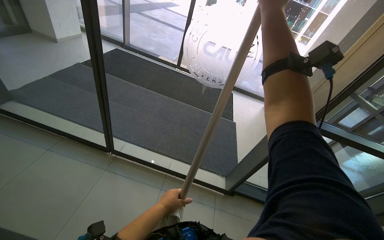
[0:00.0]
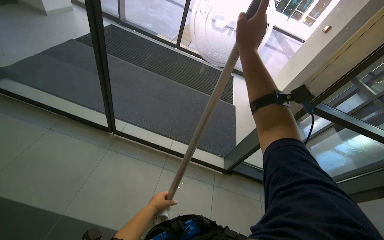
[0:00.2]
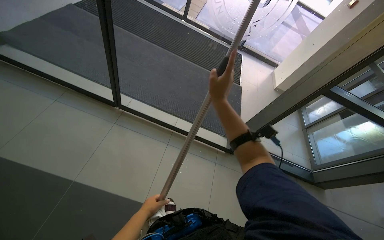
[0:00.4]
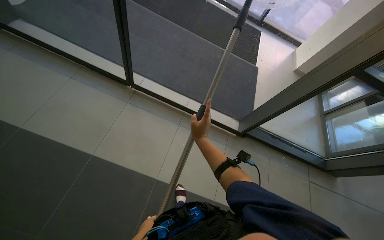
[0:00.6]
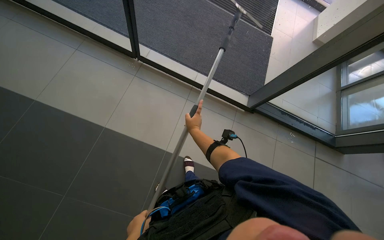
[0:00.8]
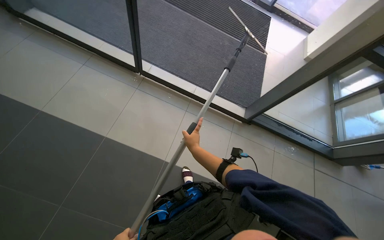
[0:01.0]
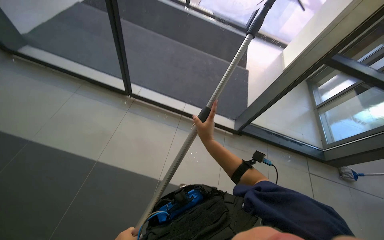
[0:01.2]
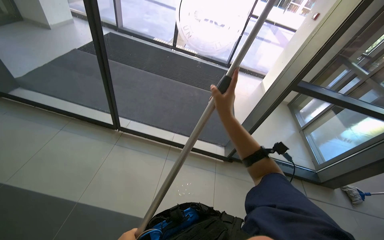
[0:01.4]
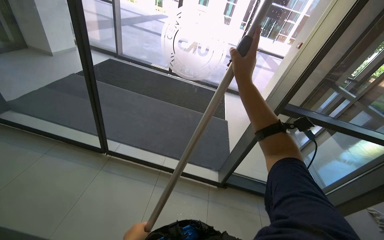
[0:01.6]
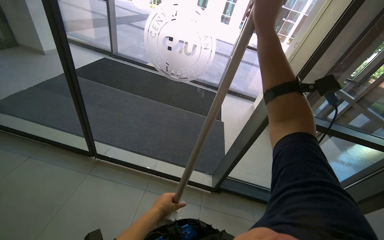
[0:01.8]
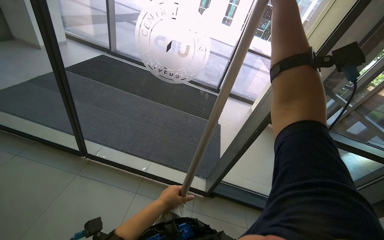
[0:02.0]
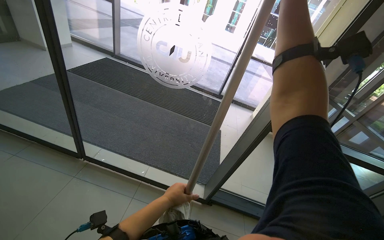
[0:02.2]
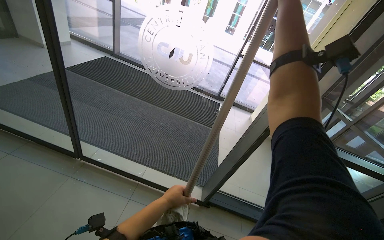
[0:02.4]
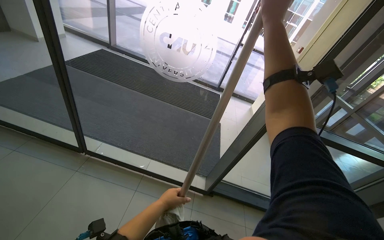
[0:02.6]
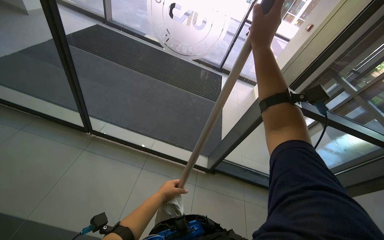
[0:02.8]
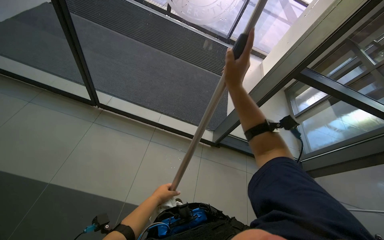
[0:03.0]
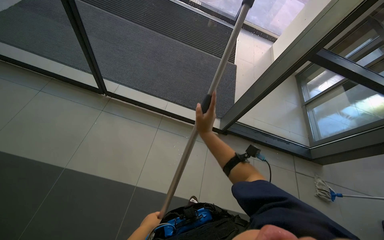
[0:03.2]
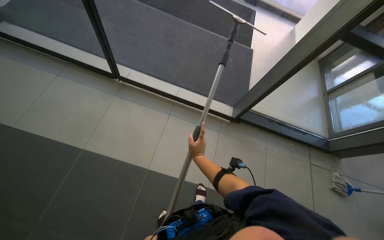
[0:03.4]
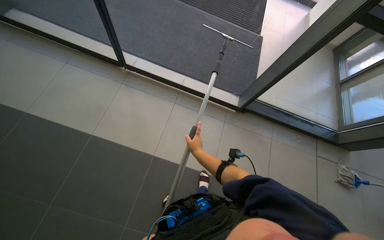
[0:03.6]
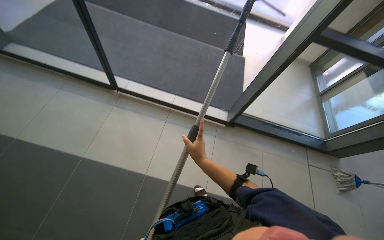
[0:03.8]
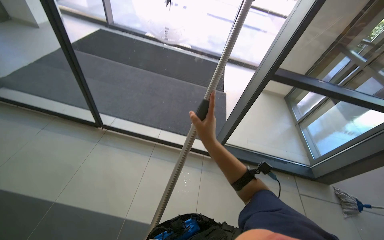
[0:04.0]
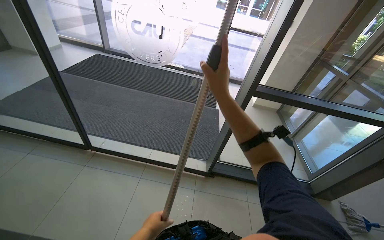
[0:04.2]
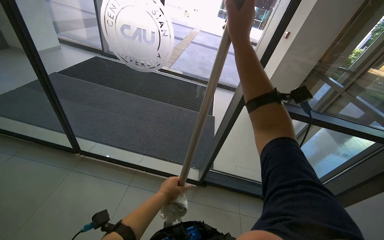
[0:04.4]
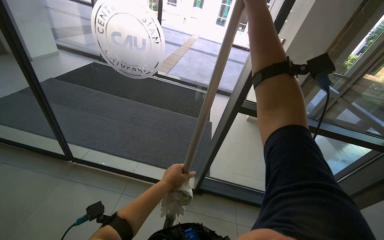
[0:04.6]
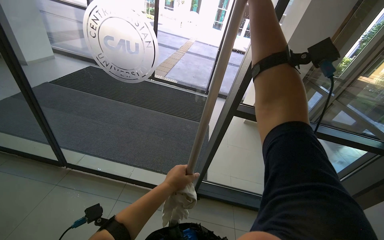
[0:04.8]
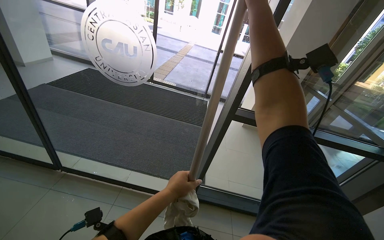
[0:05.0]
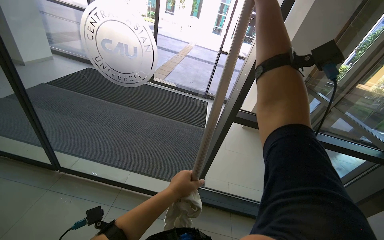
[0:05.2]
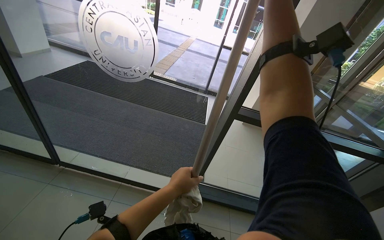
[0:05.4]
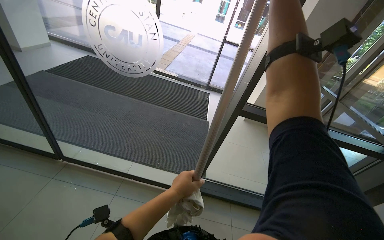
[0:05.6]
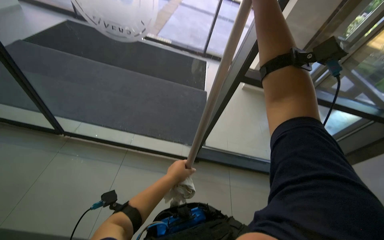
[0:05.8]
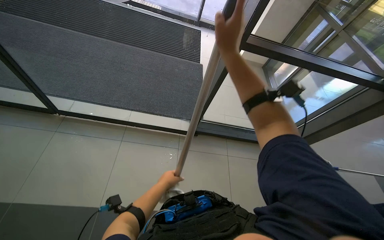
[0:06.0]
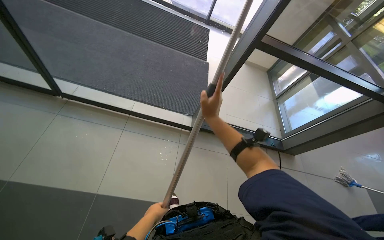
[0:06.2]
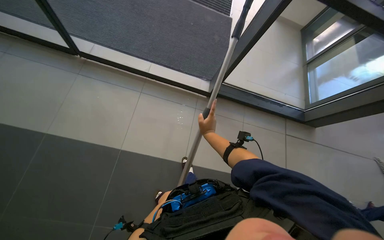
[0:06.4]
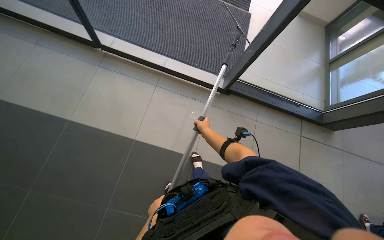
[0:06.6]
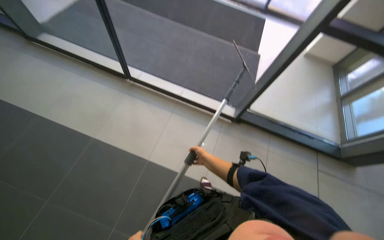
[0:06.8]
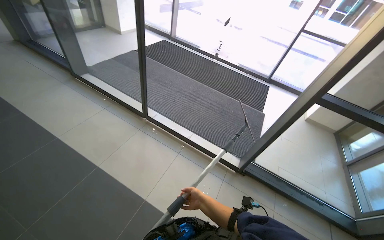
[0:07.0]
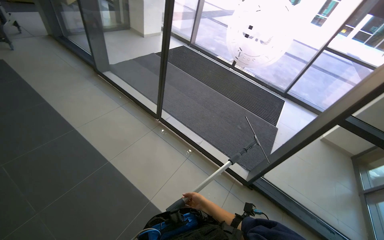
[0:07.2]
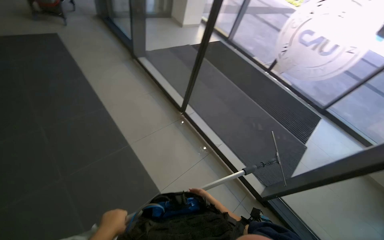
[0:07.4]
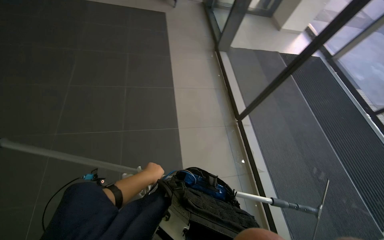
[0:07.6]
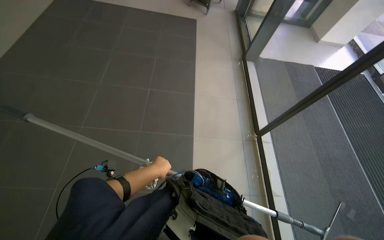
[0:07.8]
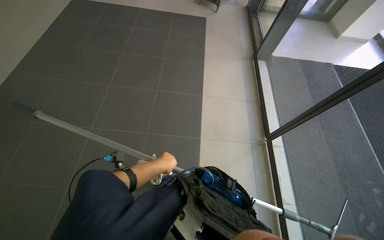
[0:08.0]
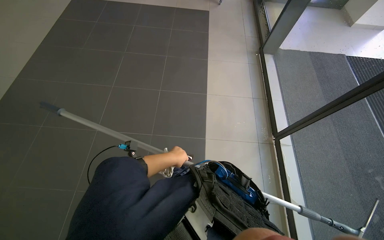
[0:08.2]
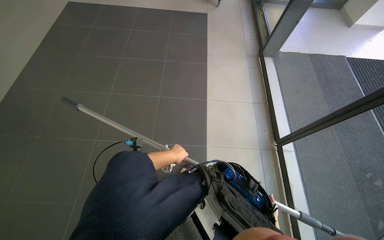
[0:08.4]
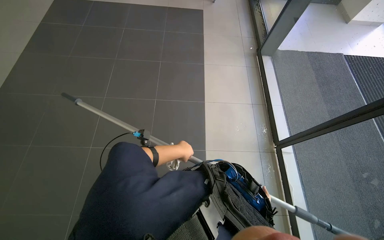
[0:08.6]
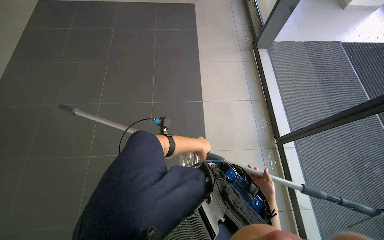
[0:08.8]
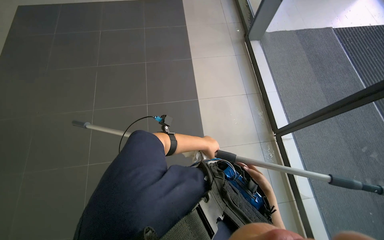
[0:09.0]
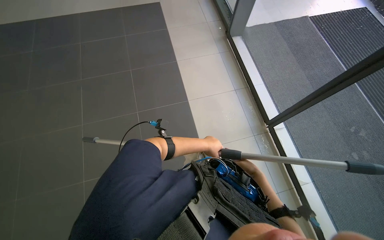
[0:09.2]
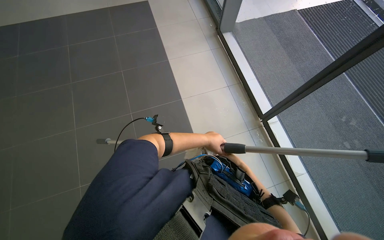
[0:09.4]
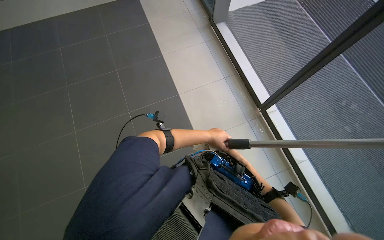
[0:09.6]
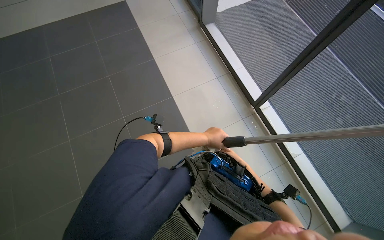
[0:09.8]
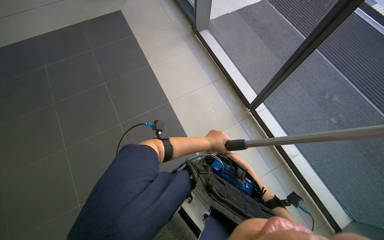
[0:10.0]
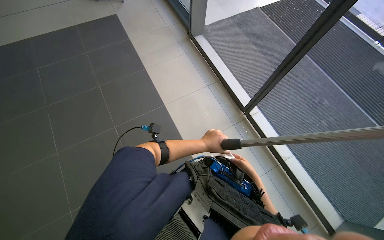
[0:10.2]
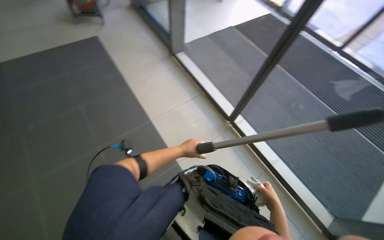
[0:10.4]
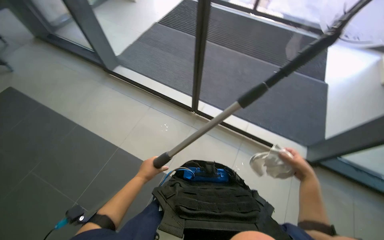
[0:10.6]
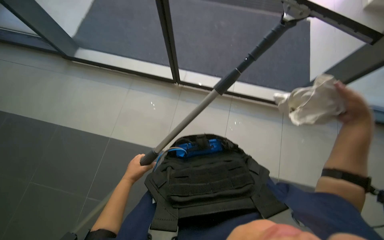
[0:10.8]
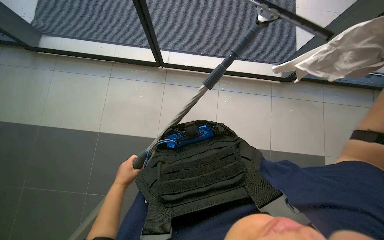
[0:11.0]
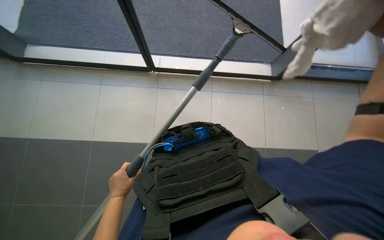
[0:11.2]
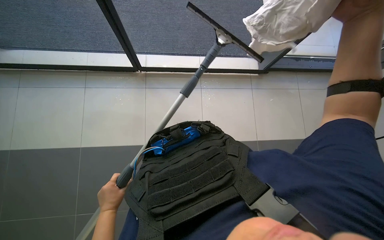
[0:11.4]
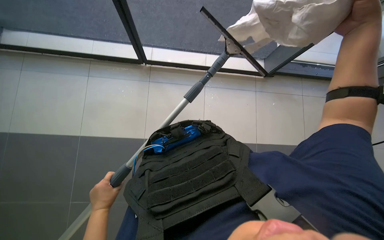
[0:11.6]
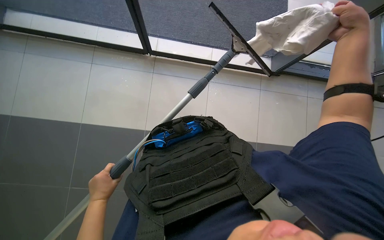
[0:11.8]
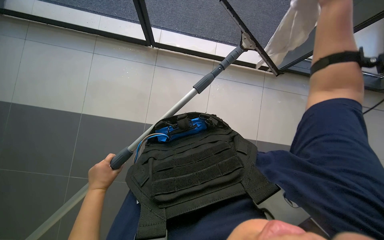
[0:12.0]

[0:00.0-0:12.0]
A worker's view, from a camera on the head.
Job: cleaning windows.
The whole recording: Cleaning glass panels. The worker cleans the glass panels with a long pole tool and then wipes them with a cloth.
0:01.6 to 0:03.0: The wearer looks some 20 degrees further downward. The right hand moves about 25 cm up the picture and comes back.
0:03.0 to 0:04.4: The view tips upward by roughly 20 degrees.
0:04.4 to 0:06.0: The wearer looks roughly 15 degrees further downward.
0:06.0 to 0:07.6: The head rotates about 75 degrees to the left.
0:09.0 to 0:10.4: The head rotates some 30 degrees to the right.
0:10.4 to 0:12.0: The head rotates about 50 degrees to the right. The camera pitches downward, by some 25 degrees.

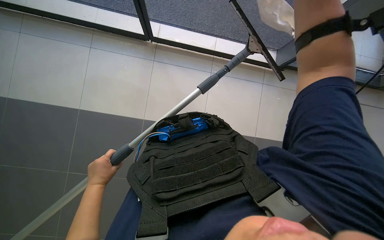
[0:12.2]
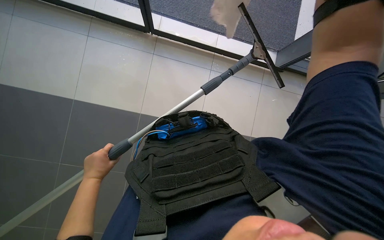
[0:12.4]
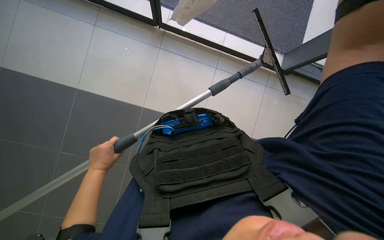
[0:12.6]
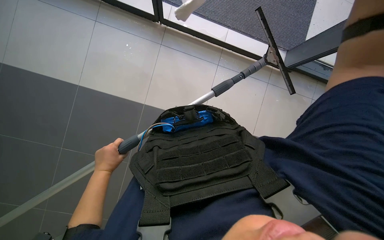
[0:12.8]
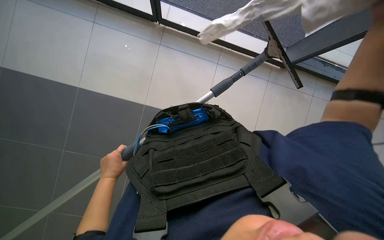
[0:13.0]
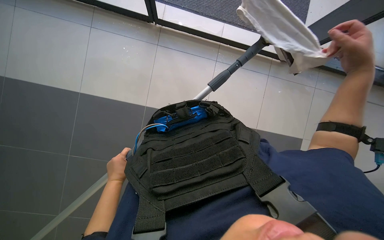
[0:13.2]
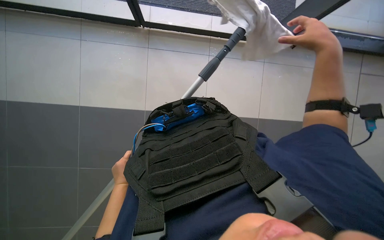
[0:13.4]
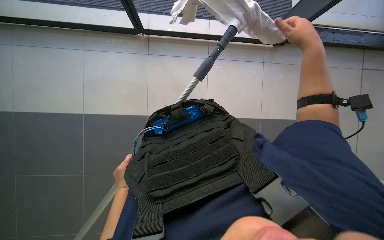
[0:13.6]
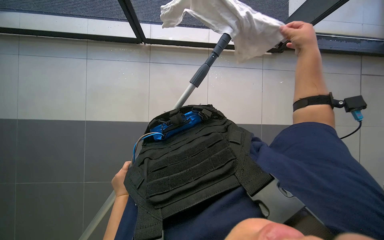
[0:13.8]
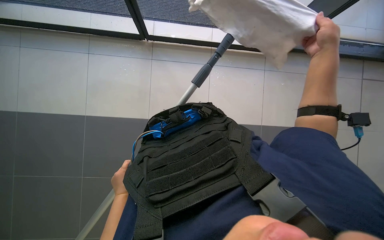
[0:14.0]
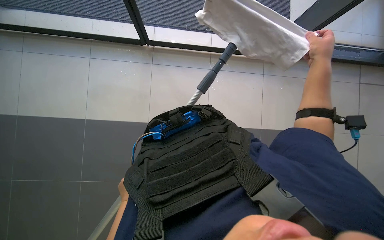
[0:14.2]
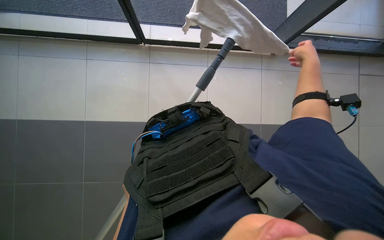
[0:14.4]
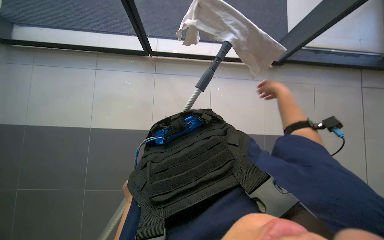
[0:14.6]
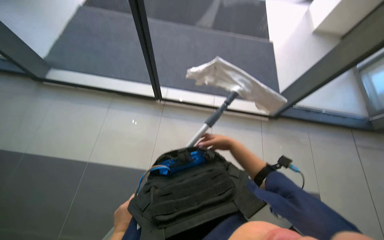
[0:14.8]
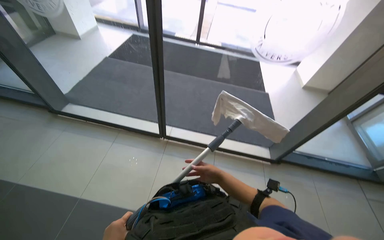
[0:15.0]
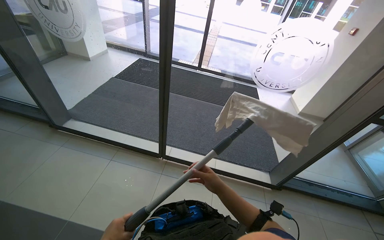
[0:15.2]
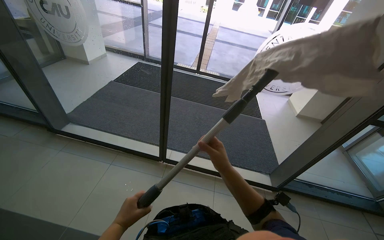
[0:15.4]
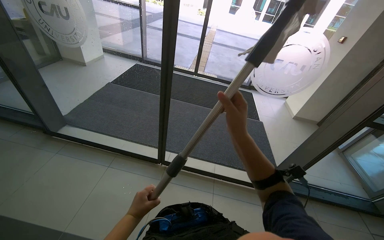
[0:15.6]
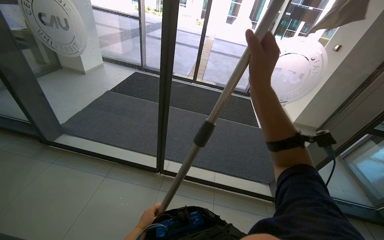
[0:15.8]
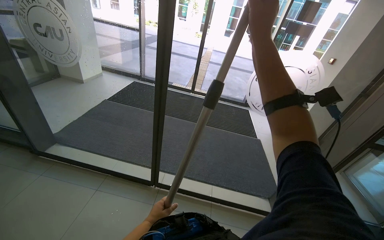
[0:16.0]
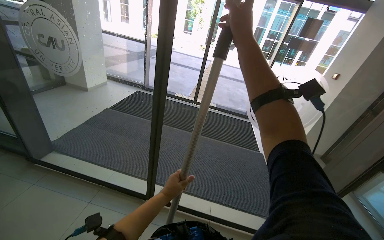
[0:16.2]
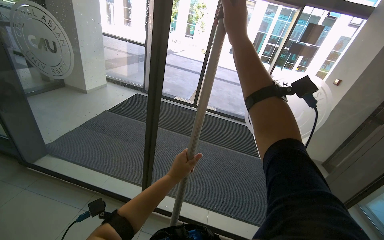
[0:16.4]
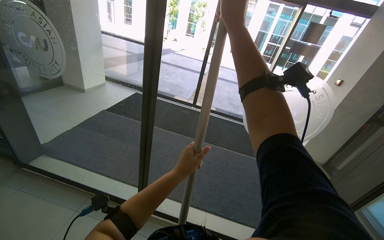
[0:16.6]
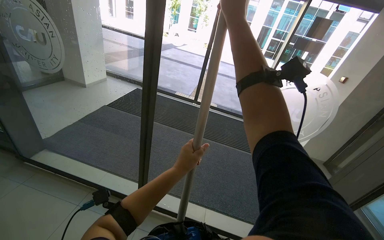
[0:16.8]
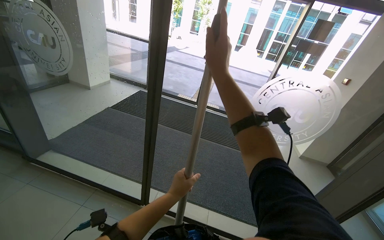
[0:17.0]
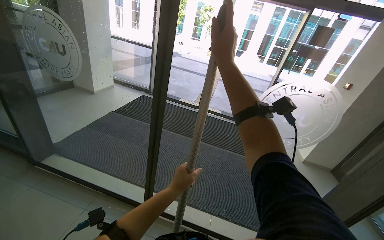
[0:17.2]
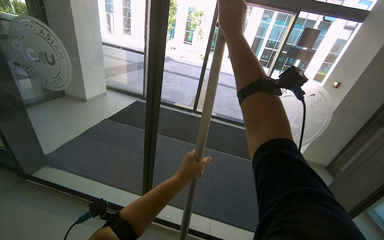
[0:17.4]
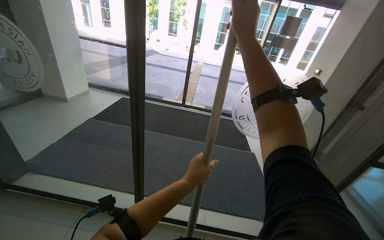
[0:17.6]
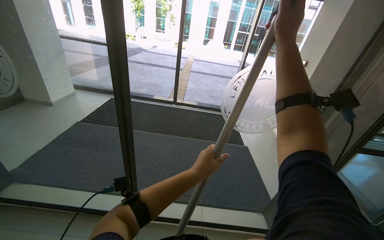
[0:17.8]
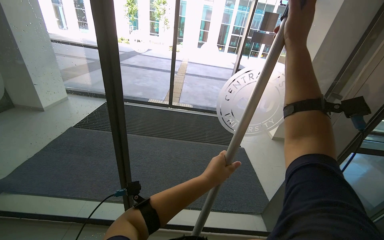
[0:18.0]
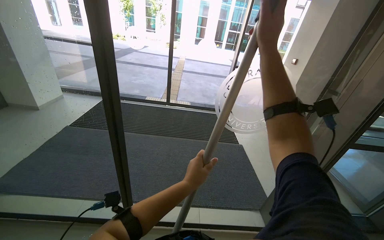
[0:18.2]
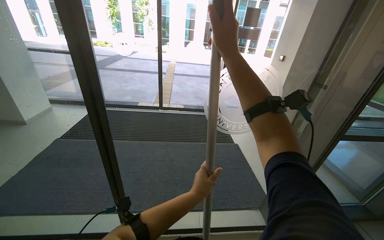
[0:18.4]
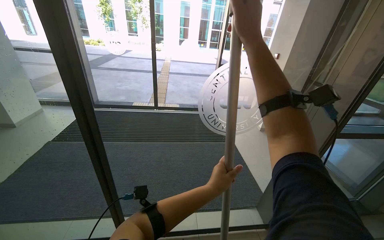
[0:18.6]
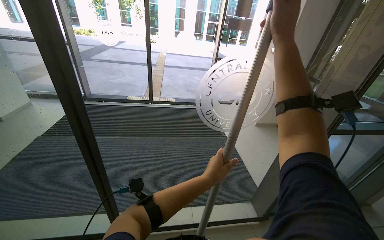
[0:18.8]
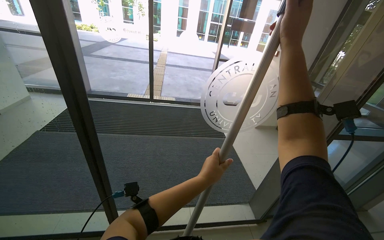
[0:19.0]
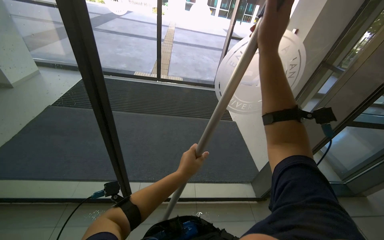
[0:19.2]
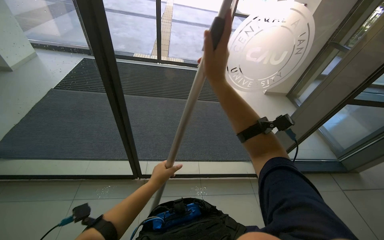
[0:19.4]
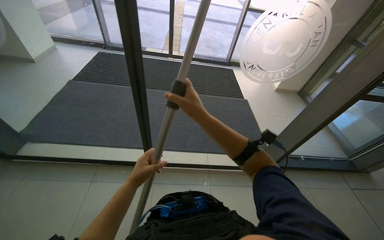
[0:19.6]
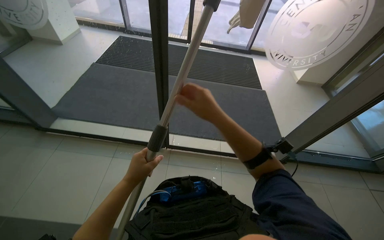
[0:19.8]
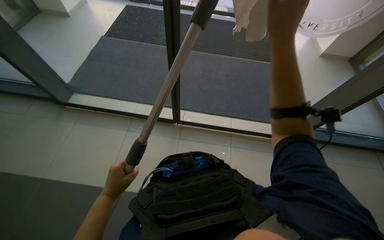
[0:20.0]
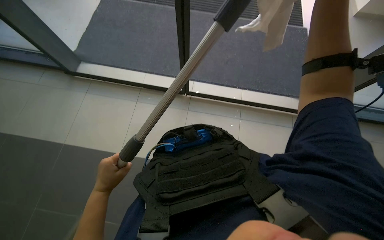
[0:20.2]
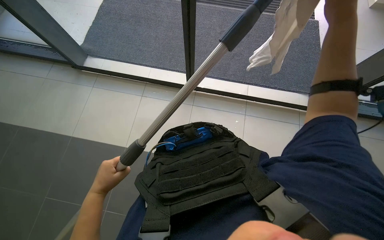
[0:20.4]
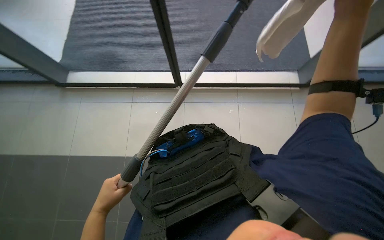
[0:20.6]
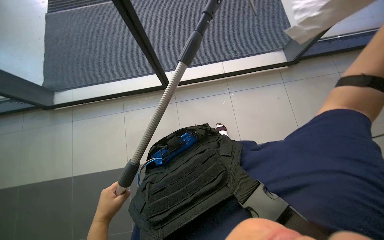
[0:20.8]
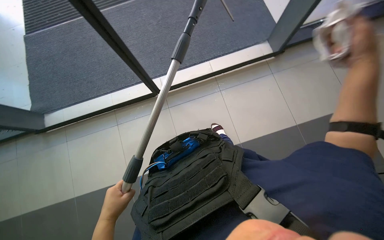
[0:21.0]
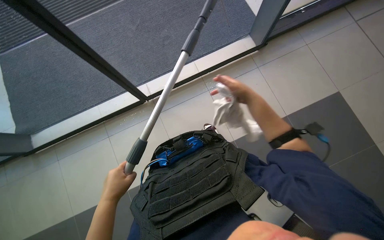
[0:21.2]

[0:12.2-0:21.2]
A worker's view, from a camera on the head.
Job: cleaning windows.
The whole recording: Cleaning glass panels. The worker cleans the glass panels with a long pole tool and then wipes them with a cloth.
0:13.8 to 0:15.2: The camera pitches upward, by roughly 45 degrees.
0:15.2 to 0:16.6: The camera pitches upward, by approximately 15 degrees. The right hand moves up the picture, some 70 cm.
0:16.6 to 0:18.2: The right hand shifts some 20 cm to the right.
0:18.2 to 0:19.8: The wearer looks approximately 20 degrees further downward. The right hand moves down the picture and to the left, roughly 40 cm. Meanwhile the left hand goes approximately 25 cm to the left.
0:19.8 to 0:21.2: The view tips downward by some 25 degrees. The scene rotates counterclockwise by about 35 degrees.
